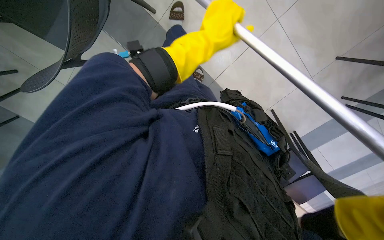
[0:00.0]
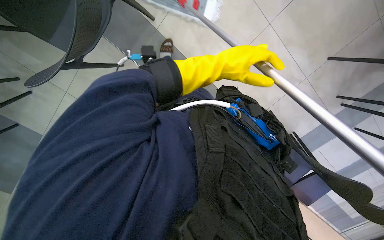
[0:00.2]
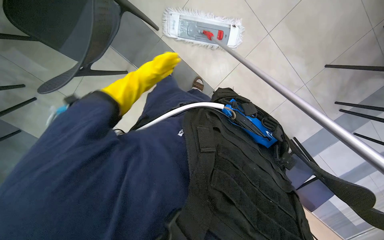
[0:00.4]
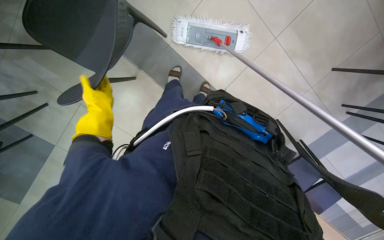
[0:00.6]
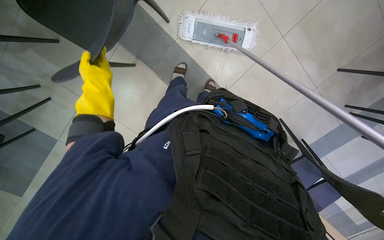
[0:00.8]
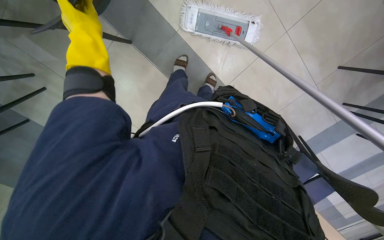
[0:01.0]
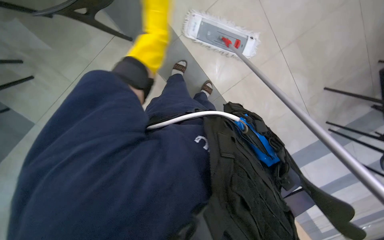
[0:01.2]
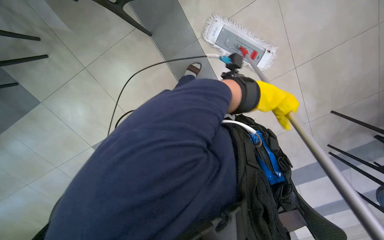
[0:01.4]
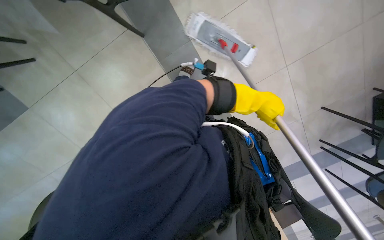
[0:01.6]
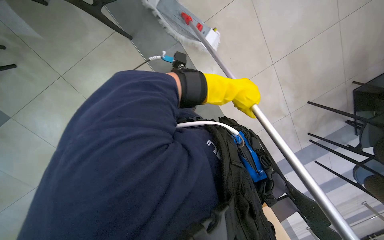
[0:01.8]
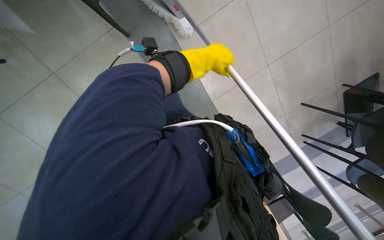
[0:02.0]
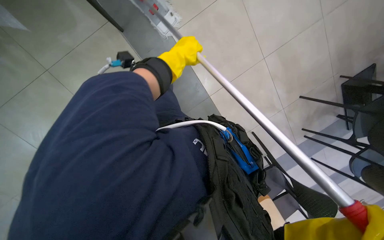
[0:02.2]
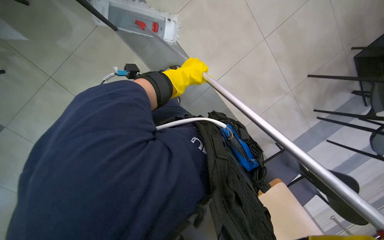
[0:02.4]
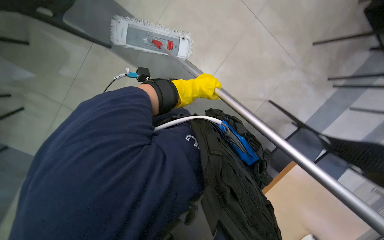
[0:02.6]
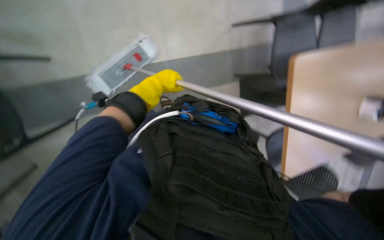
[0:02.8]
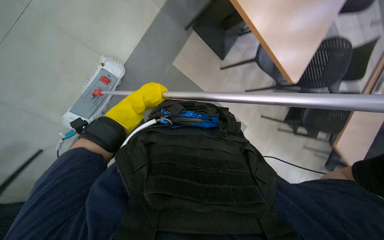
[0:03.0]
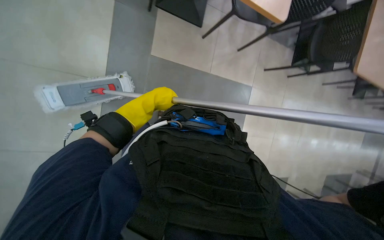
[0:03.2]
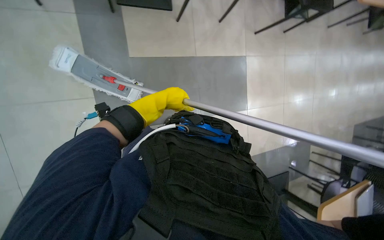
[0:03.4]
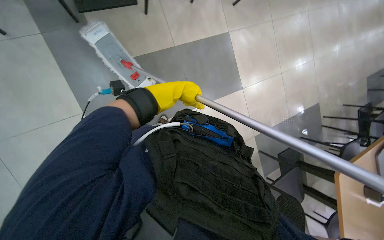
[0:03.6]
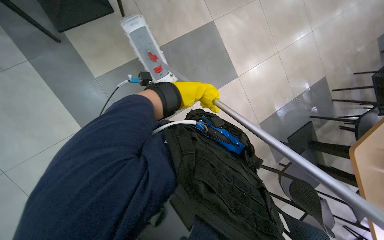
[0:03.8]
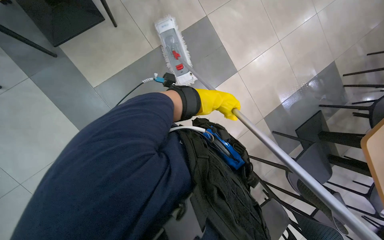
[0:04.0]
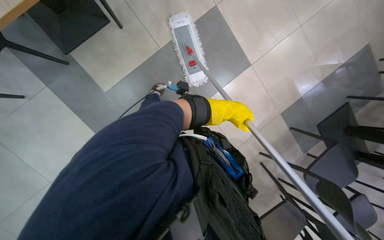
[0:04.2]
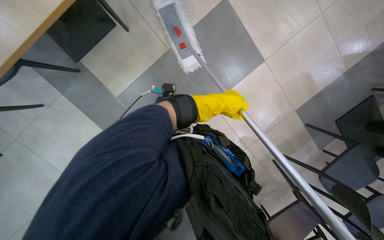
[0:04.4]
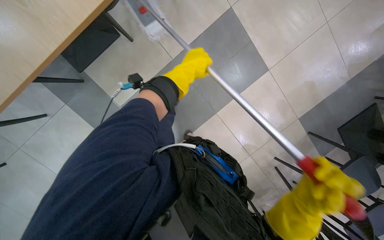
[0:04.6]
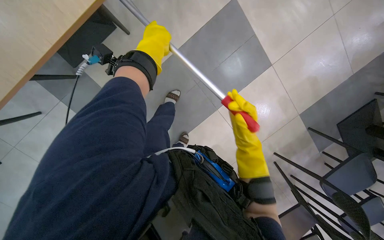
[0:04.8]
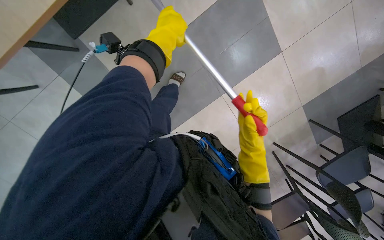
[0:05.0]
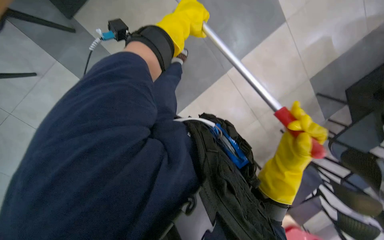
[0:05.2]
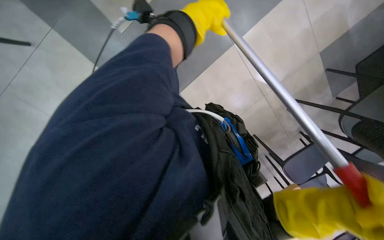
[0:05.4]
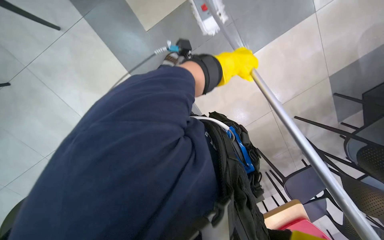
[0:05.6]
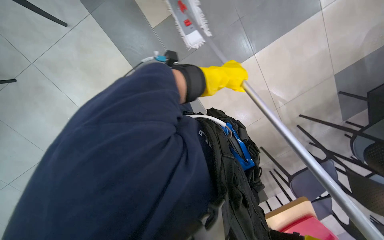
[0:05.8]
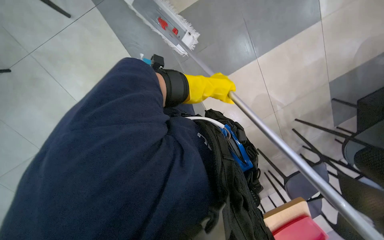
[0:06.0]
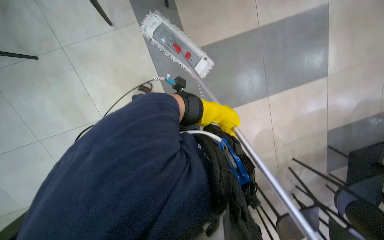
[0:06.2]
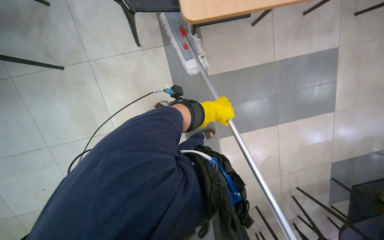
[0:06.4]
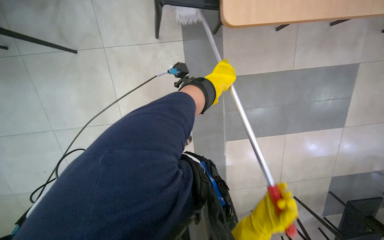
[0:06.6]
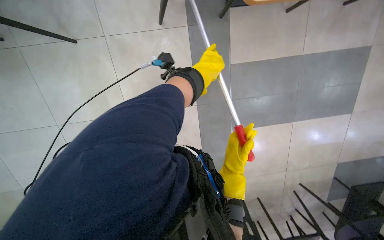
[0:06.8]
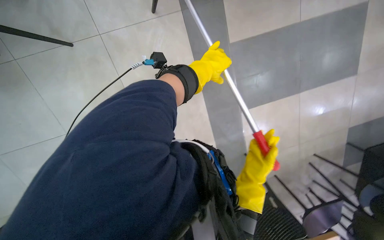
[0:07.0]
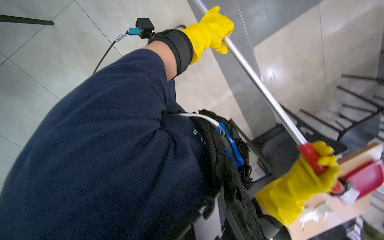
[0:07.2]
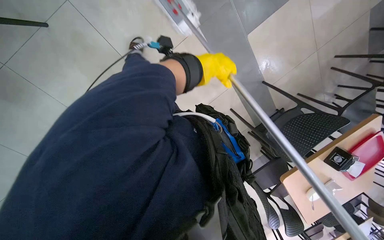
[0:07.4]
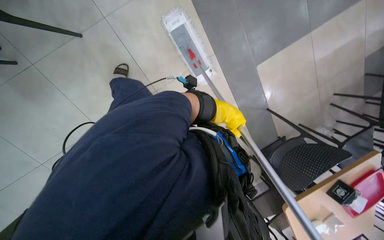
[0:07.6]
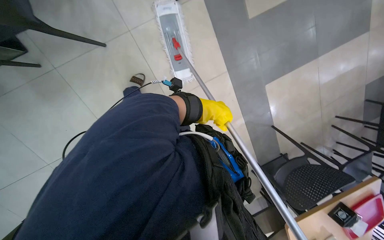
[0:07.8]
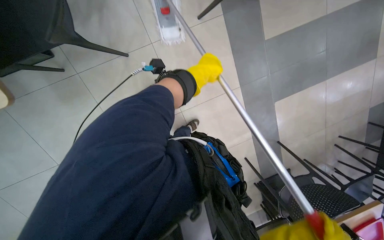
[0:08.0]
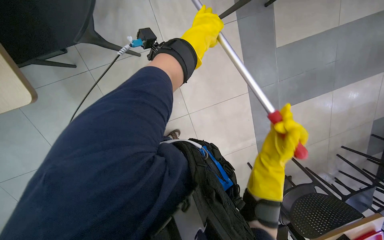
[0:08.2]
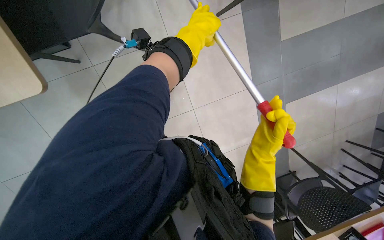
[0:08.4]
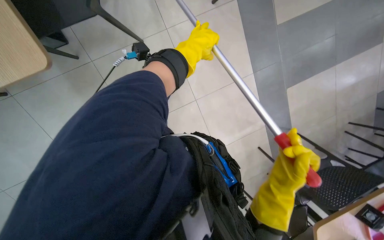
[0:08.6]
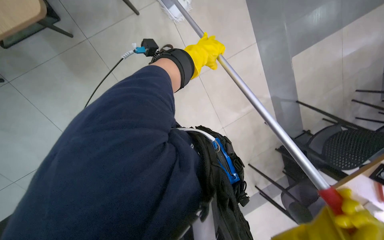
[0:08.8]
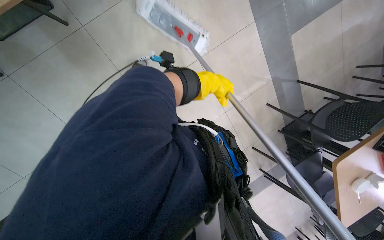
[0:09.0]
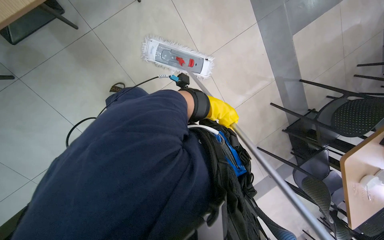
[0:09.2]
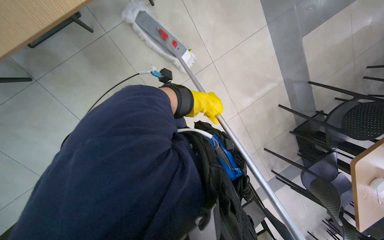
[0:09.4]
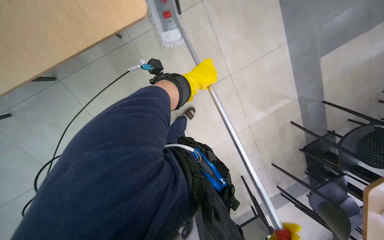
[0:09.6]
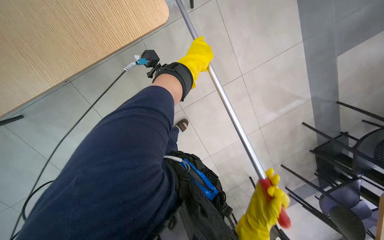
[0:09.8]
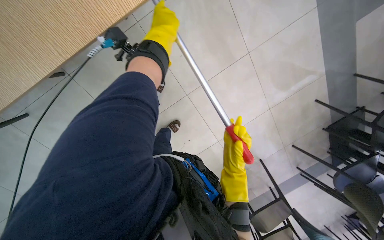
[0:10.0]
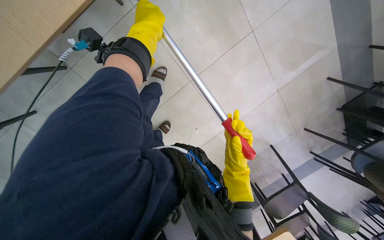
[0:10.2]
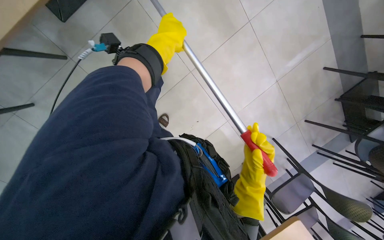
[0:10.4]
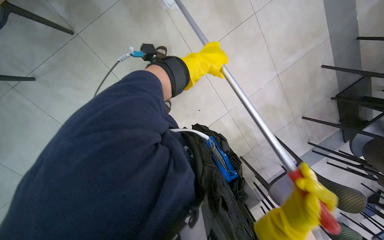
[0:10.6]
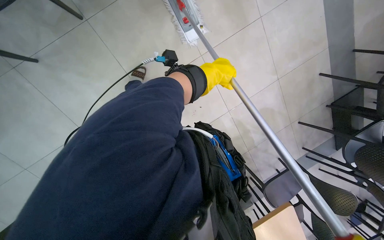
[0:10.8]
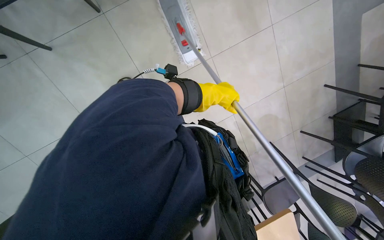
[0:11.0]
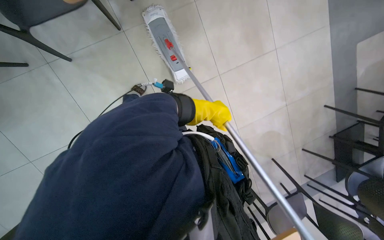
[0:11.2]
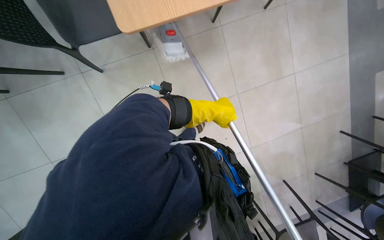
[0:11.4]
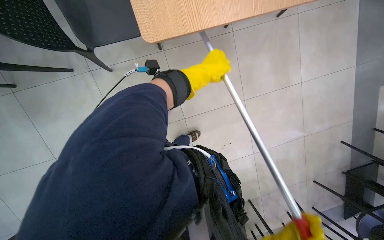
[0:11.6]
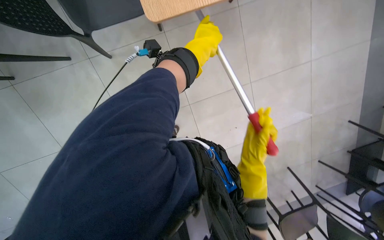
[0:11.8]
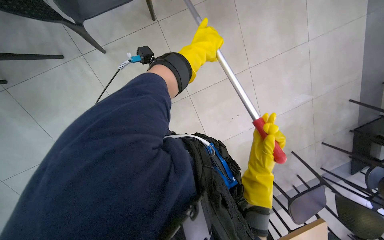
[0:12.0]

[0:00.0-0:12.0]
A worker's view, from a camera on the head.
Job: mopping floor.
The whole recording: Mopping cafeteria floor. The worker mops the cafeteria floor with a flat mop.
0:01.6 to 0:03.0: The scene turns roughly 35 degrees counterclockwise in the picture.
0:03.0 to 0:04.4: The left hand travels to the right and farther from the camera by roughly 25 cm.
0:04.4 to 0:06.0: The wearer looks some 10 degrees further downward. The left hand goes to the left and returns, roughly 25 cm each way.
0:07.6 to 0:09.0: The camera travels roughly 50 cm.
0:09.0 to 0:10.4: The left hand moves to the left and up the picture, approximately 50 cm.
0:10.4 to 0:12.0: The wearer moves to the left, roughly 50 cm.

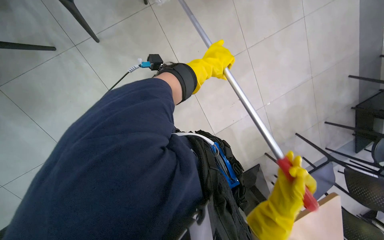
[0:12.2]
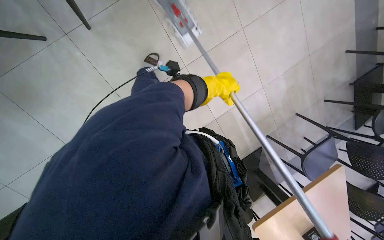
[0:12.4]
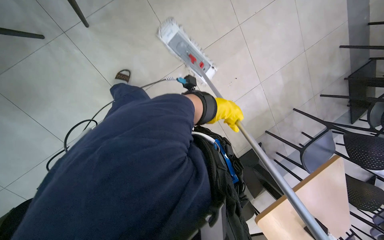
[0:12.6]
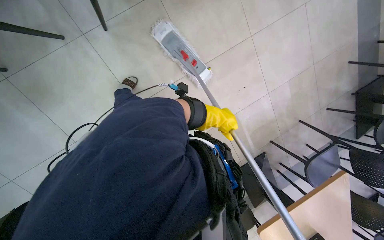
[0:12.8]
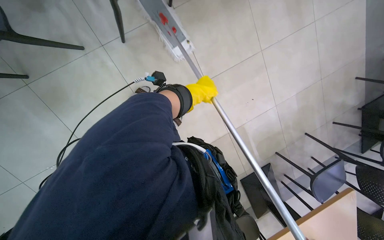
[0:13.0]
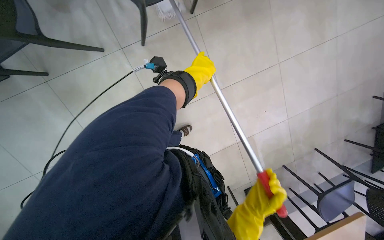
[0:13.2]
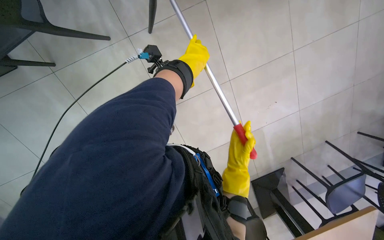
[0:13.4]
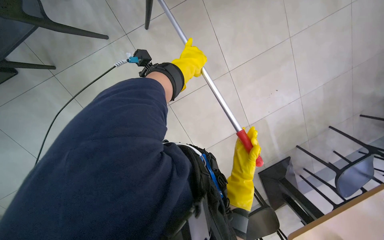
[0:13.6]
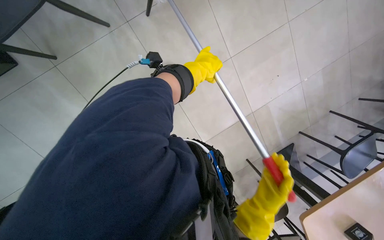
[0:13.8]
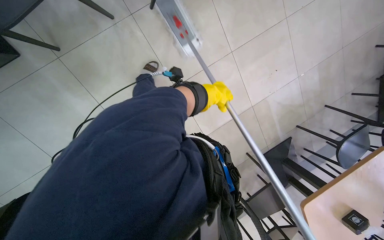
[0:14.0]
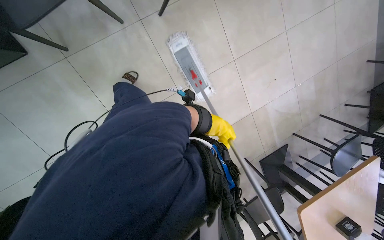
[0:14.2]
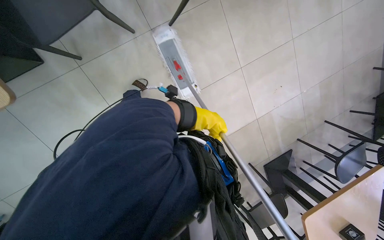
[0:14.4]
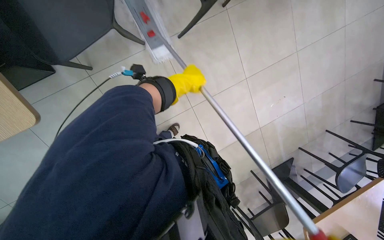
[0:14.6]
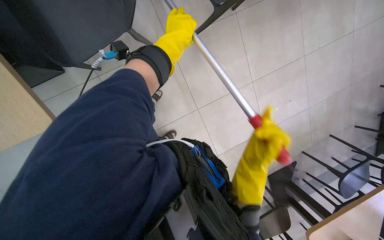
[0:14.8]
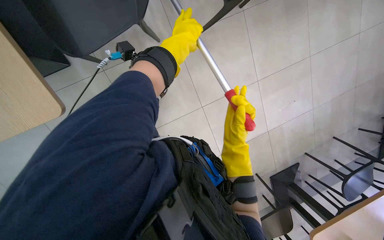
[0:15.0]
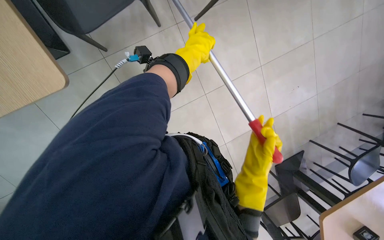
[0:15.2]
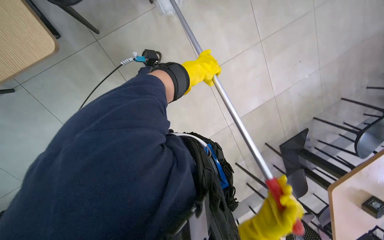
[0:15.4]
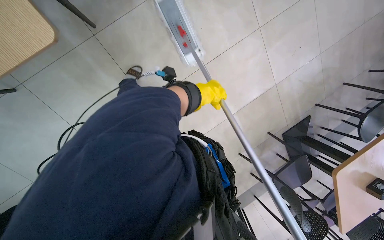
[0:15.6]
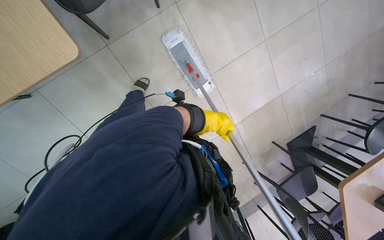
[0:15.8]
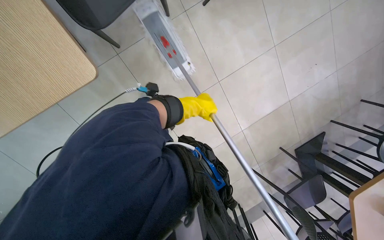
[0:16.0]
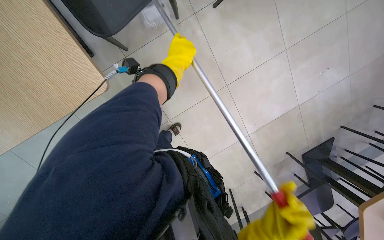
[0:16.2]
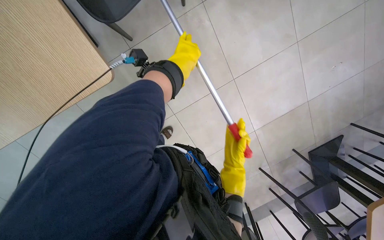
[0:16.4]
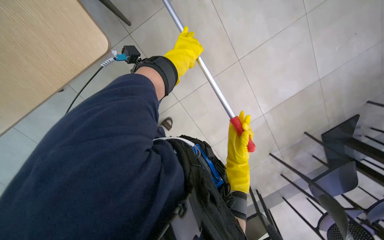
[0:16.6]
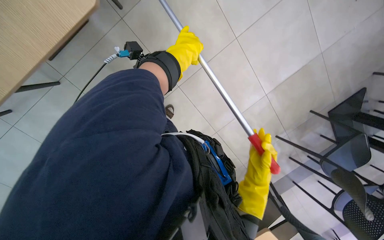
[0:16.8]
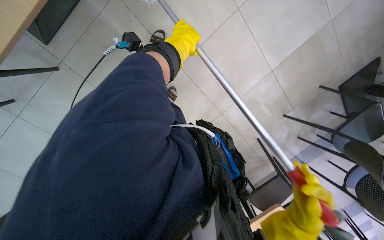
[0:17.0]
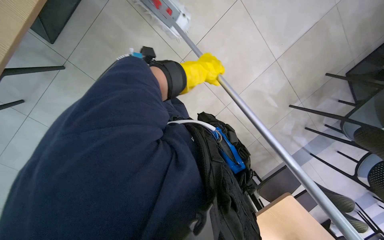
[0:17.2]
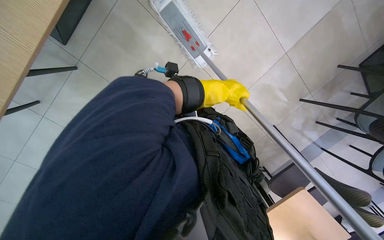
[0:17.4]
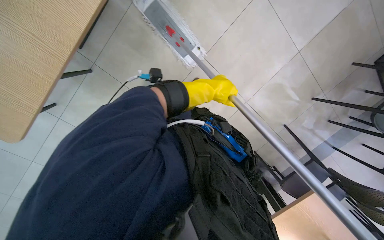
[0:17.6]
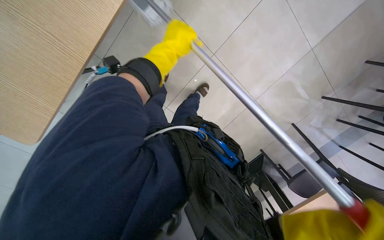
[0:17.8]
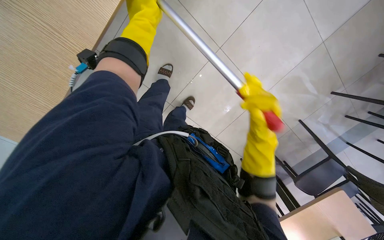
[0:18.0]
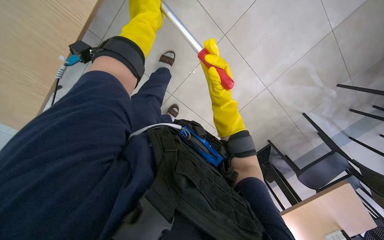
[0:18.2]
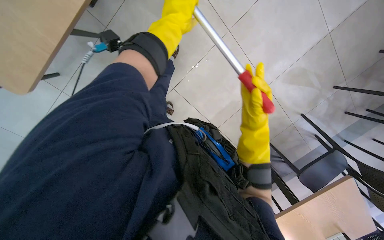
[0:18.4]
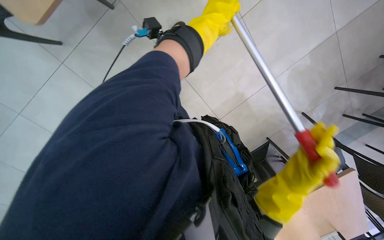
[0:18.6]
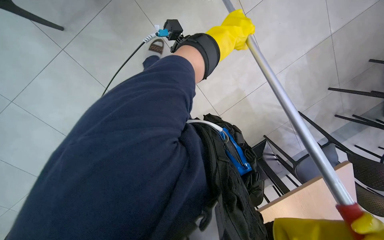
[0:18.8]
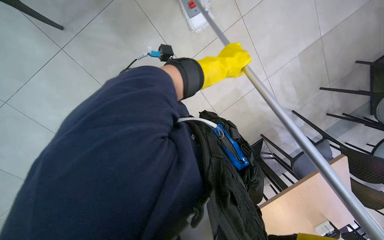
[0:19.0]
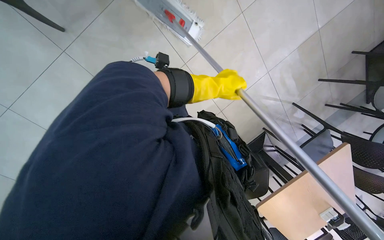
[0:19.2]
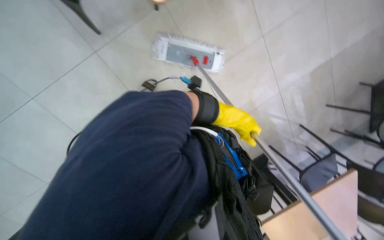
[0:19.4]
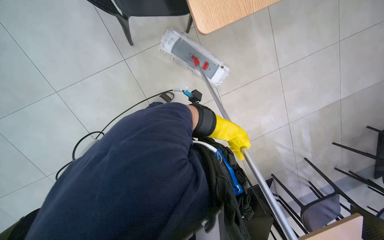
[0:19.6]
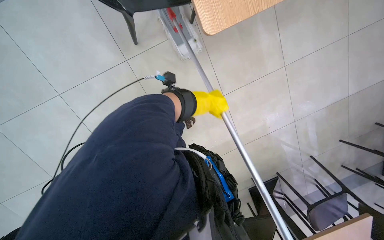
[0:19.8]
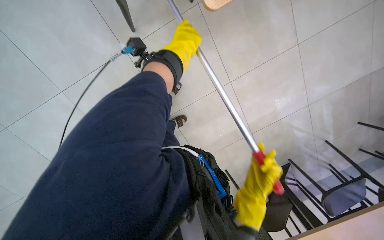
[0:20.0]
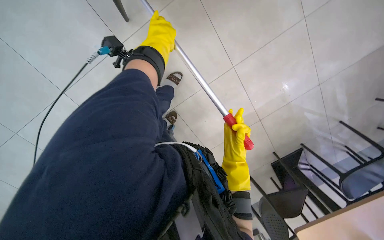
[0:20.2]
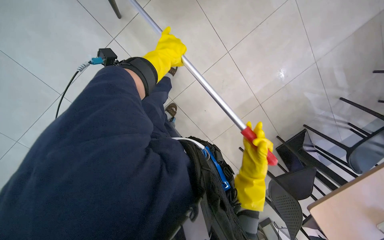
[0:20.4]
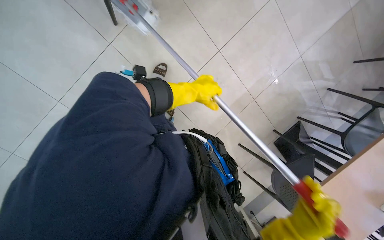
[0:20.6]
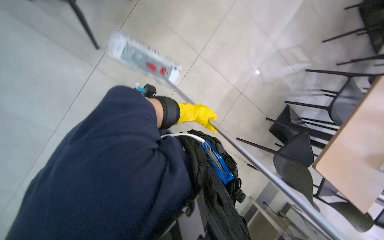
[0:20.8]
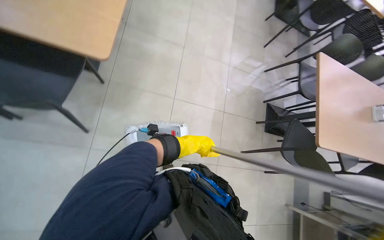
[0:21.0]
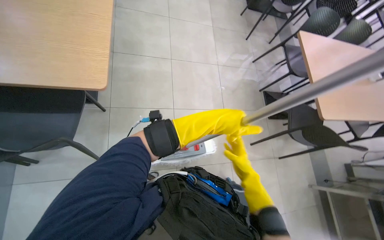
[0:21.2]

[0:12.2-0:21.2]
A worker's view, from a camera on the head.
Job: mopping floor.
The whole recording: Mopping cafeteria floor. The worker mops the cafeteria floor with a flat mop.
0:12.2 to 0:13.8: The left hand goes down the picture and returns, about 25 cm each way.
0:13.8 to 0:15.2: The left hand goes down the picture and returns, about 20 cm each way.
0:15.2 to 0:16.6: The left hand travels down the picture and back again, about 25 cm each way.
0:16.6 to 0:18.2: The view tilts about 15 degrees downward. The left hand moves approximately 5 cm to the right and comes back.
0:18.2 to 0:19.8: The left hand travels down the picture and farther from the camera by approximately 25 cm.
0:19.8 to 0:21.2: The scene turns about 70 degrees counterclockwise in the picture.
